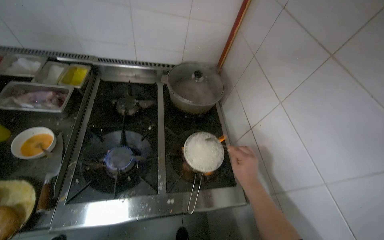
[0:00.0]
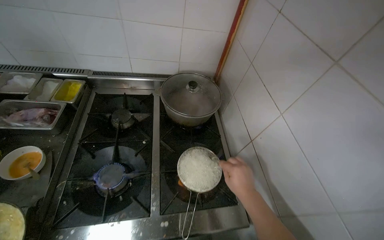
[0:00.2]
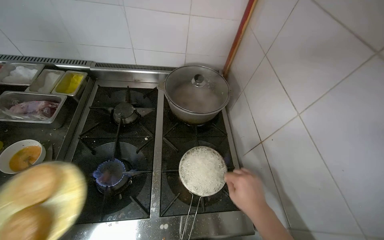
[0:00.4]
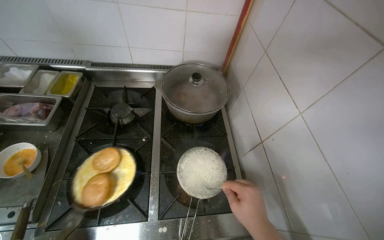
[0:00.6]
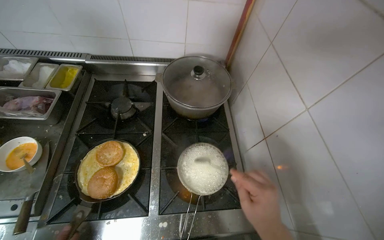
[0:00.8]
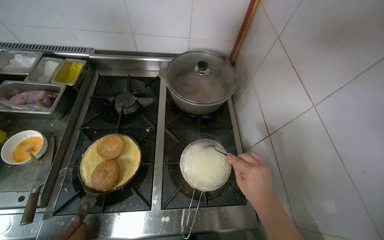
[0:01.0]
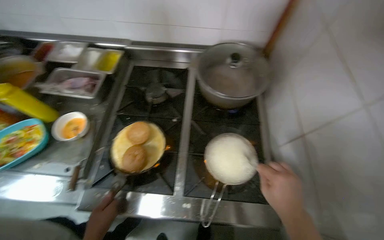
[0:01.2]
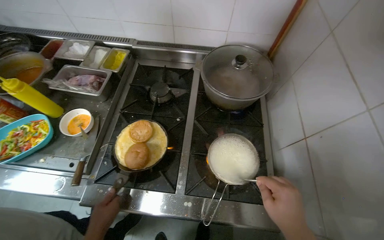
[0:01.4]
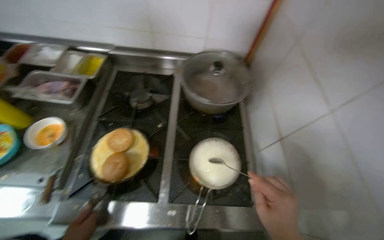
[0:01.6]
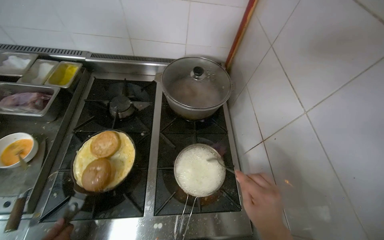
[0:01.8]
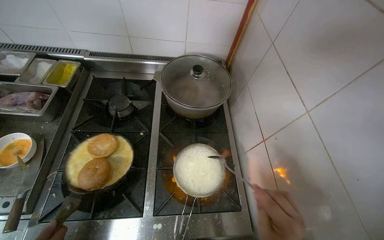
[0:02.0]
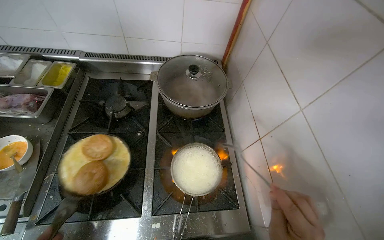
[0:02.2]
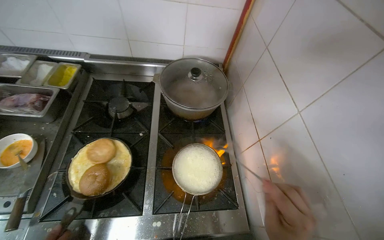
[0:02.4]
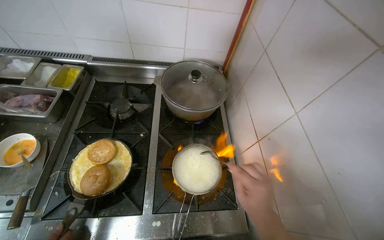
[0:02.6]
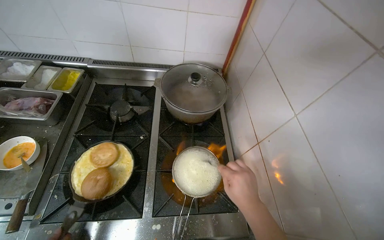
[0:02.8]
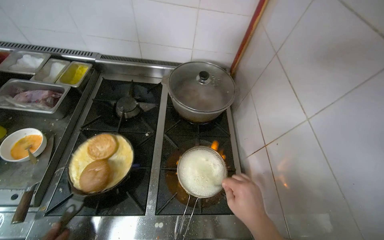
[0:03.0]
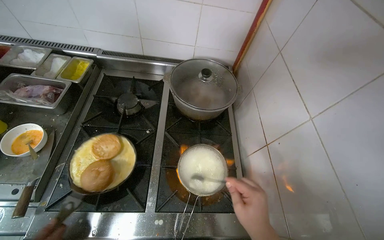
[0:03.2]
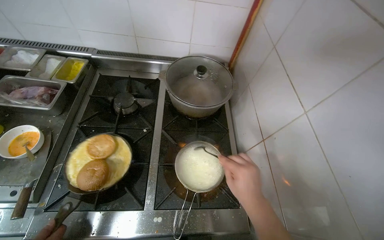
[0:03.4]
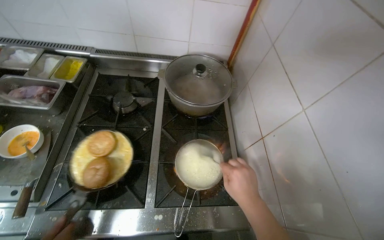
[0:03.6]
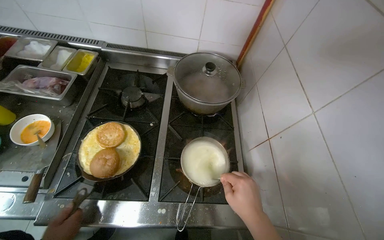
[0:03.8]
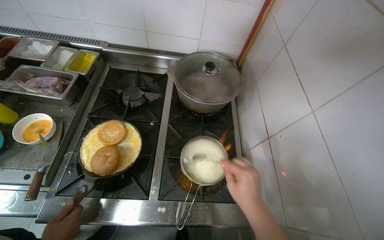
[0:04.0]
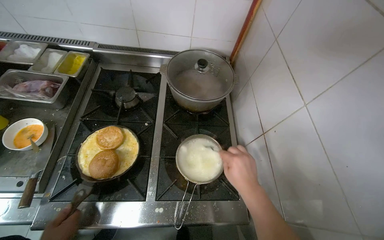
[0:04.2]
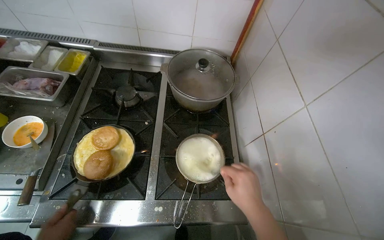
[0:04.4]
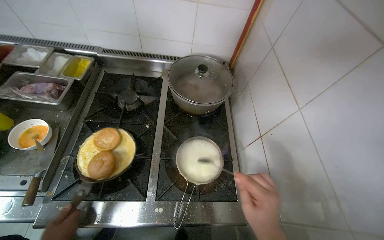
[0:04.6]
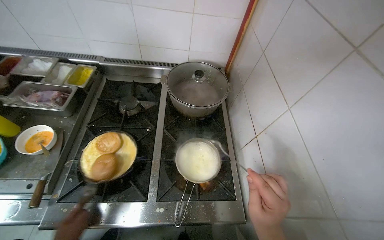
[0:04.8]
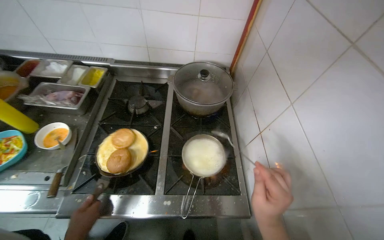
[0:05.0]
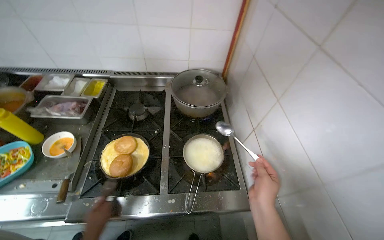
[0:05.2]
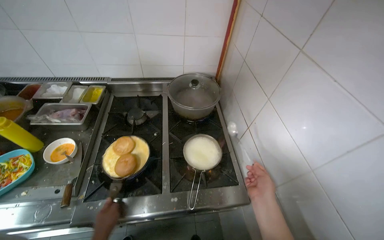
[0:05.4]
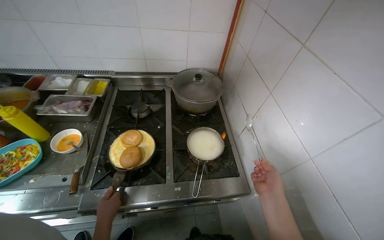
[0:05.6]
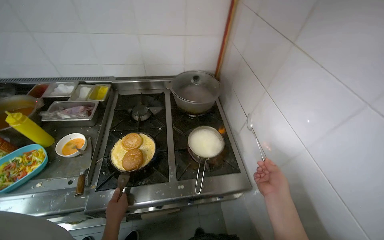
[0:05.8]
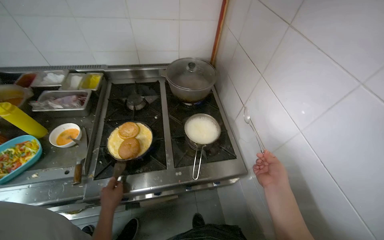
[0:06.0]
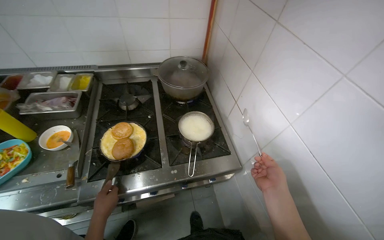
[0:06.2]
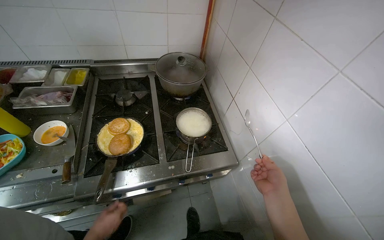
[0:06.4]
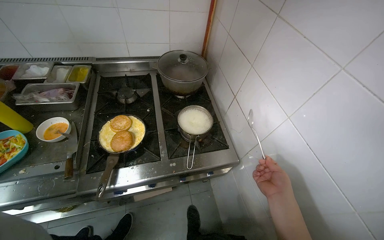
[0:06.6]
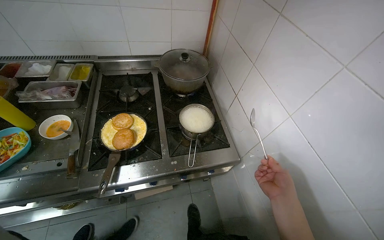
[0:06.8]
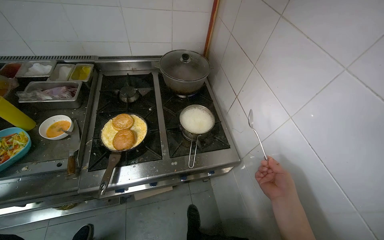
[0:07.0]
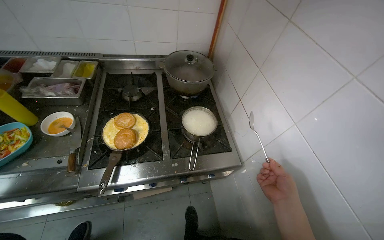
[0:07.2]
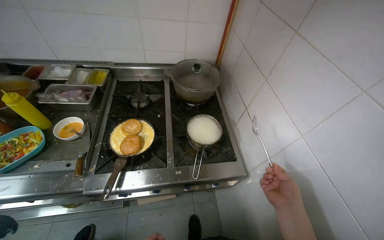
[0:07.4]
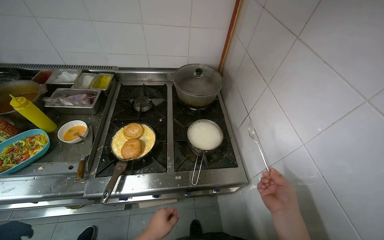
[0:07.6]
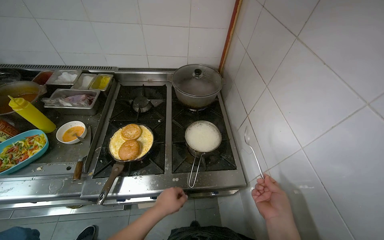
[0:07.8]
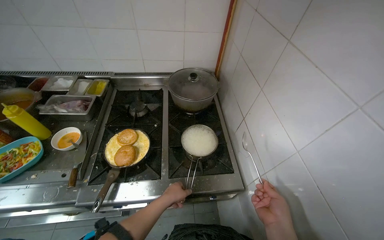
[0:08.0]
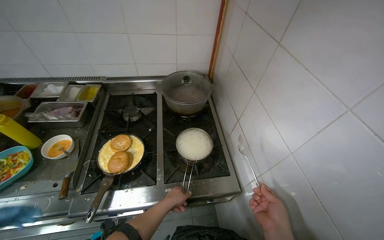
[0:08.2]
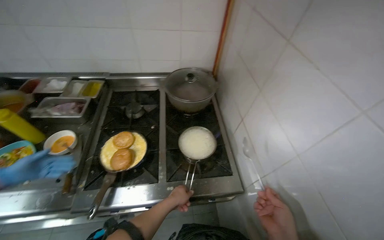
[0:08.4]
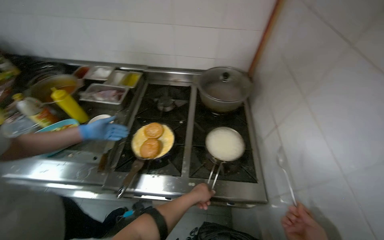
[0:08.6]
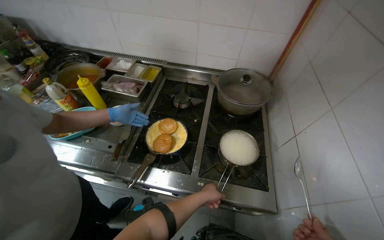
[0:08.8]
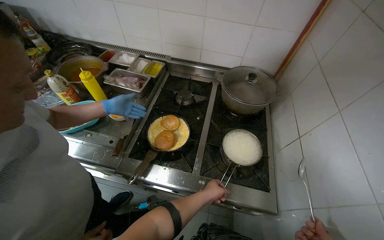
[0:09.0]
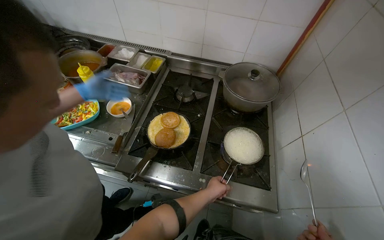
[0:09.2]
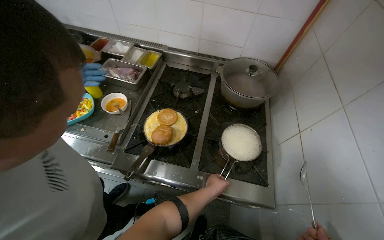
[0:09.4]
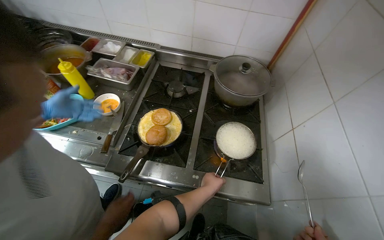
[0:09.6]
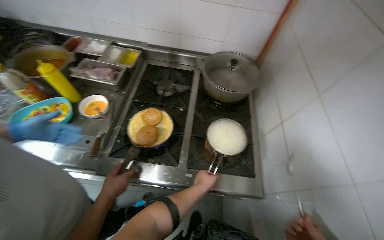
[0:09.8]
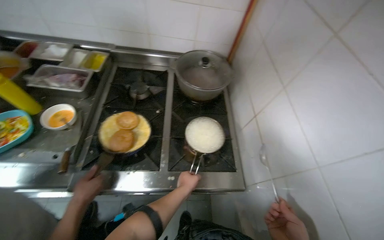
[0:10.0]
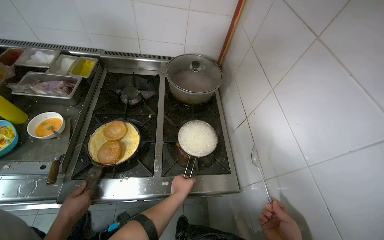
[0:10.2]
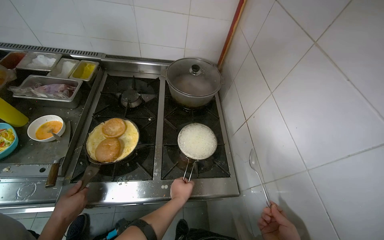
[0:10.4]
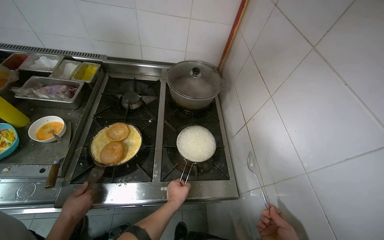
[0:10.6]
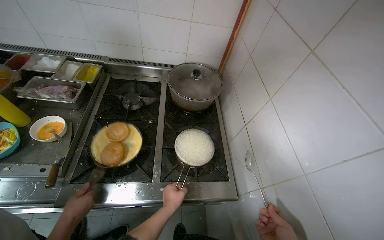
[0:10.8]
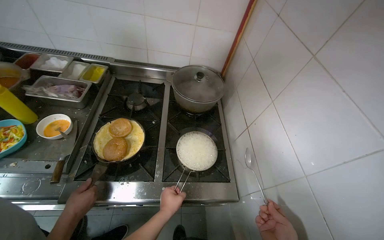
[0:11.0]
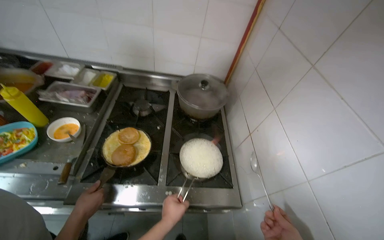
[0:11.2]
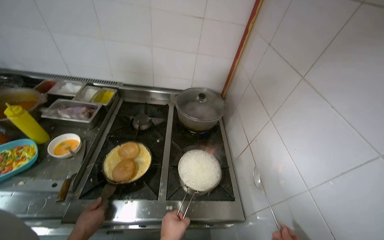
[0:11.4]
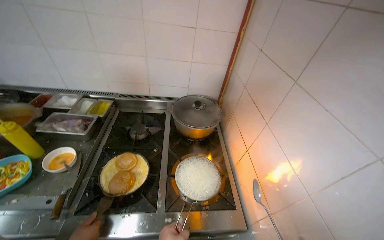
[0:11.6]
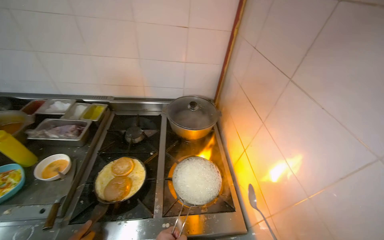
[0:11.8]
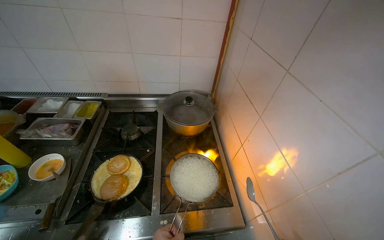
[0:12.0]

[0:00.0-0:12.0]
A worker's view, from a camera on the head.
Job: cooking food.
The whole recording: Cooking and stirring food in pot. The worker cooks and stirs food in a pot on the stove, adding various ingredients and dumplings.
0:06.0 to 0:07.6: The view pans to the left by roughly 15 degrees.
0:07.6 to 0:09.0: The wearer's head swings approximately 20 degrees to the left.
0:09.0 to 0:10.4: The wearer's head swings roughly 20 degrees to the right.

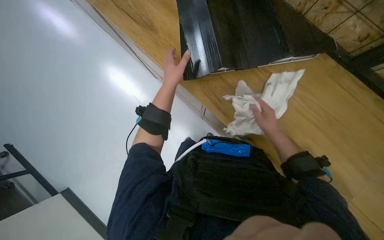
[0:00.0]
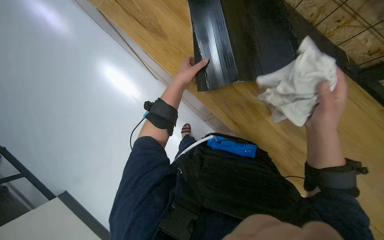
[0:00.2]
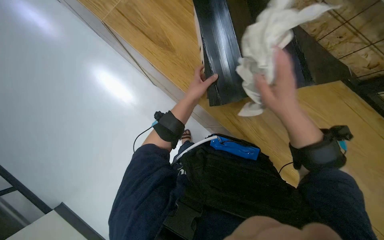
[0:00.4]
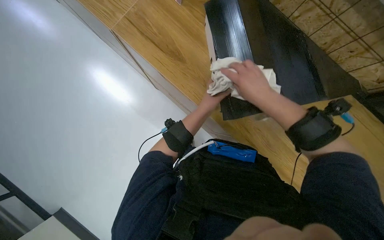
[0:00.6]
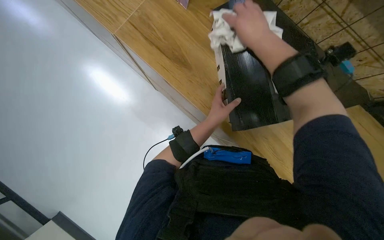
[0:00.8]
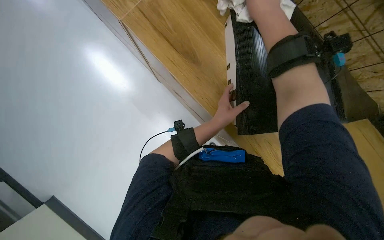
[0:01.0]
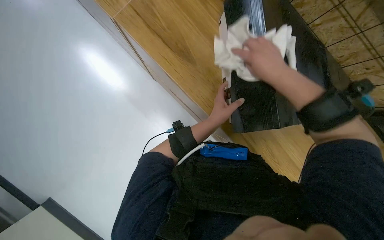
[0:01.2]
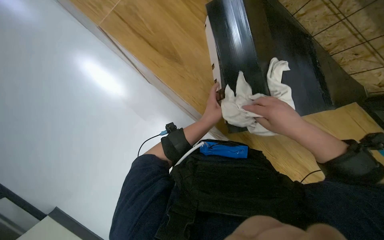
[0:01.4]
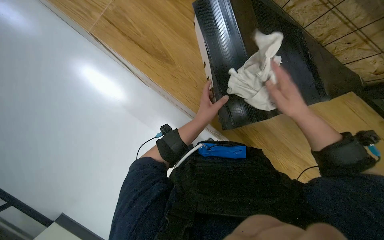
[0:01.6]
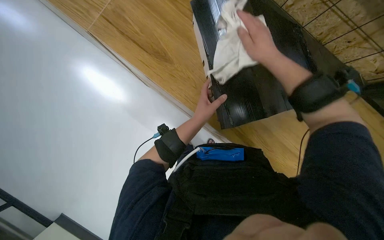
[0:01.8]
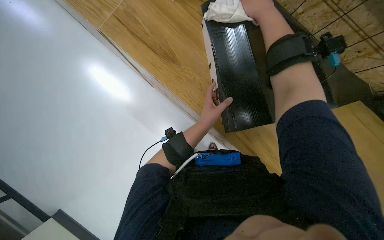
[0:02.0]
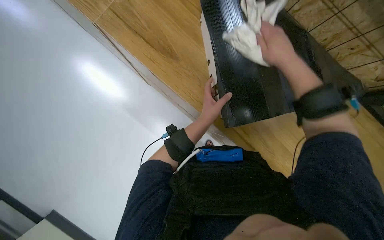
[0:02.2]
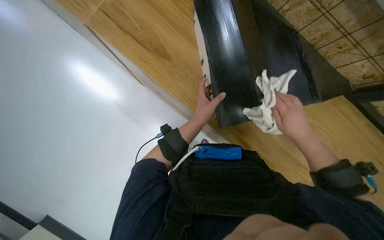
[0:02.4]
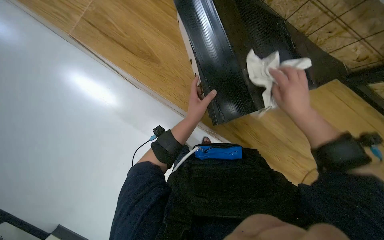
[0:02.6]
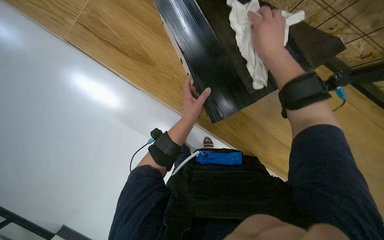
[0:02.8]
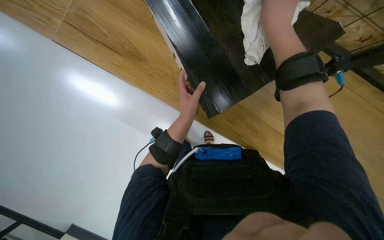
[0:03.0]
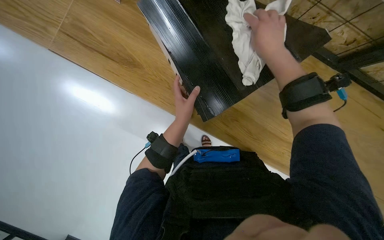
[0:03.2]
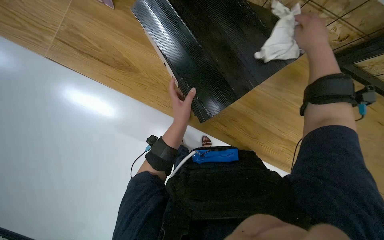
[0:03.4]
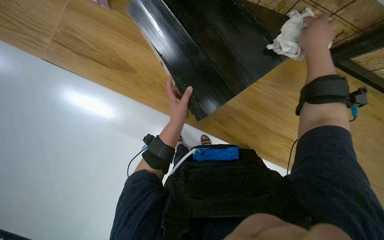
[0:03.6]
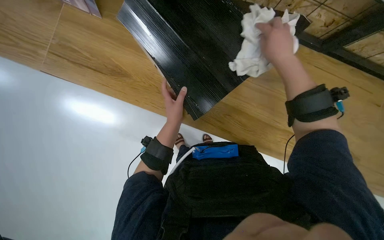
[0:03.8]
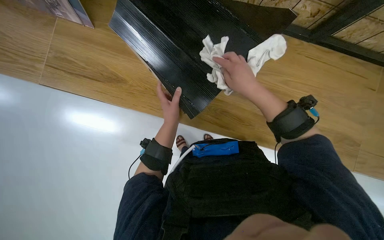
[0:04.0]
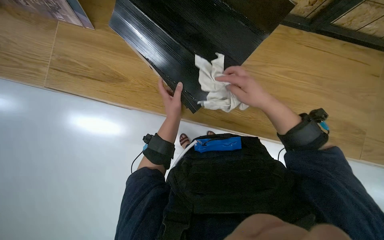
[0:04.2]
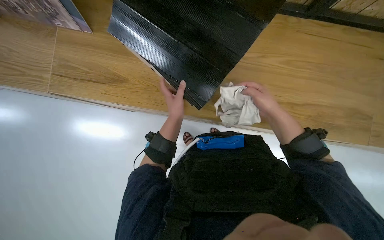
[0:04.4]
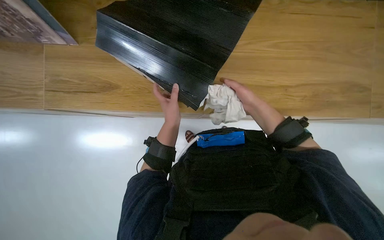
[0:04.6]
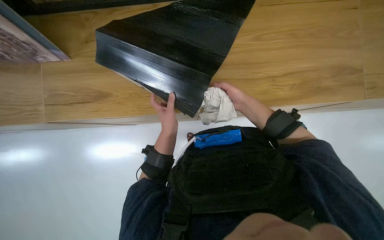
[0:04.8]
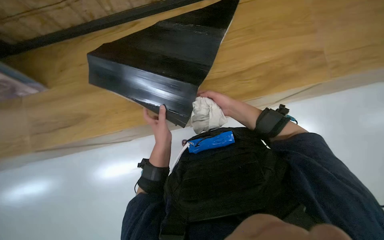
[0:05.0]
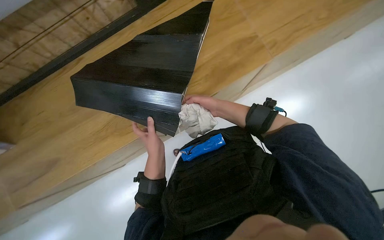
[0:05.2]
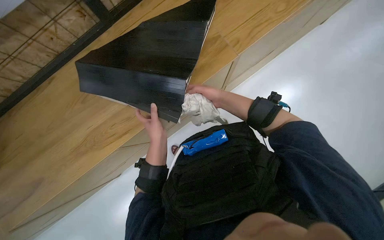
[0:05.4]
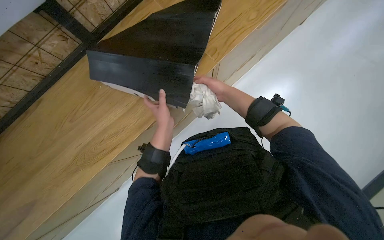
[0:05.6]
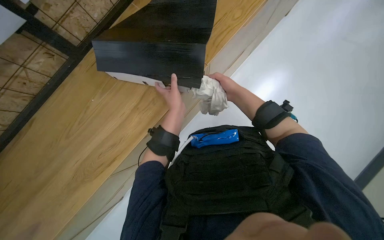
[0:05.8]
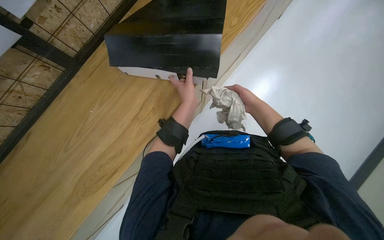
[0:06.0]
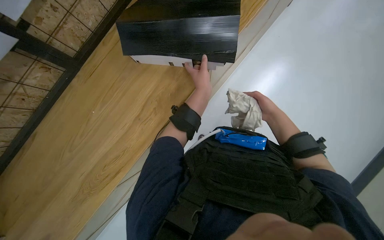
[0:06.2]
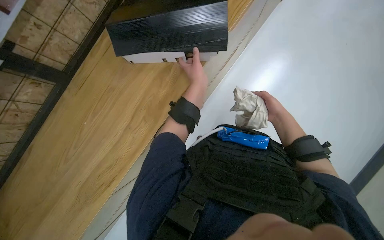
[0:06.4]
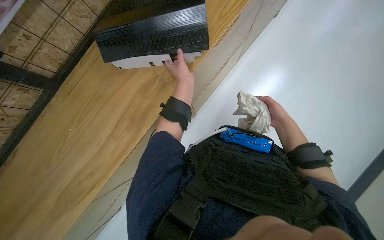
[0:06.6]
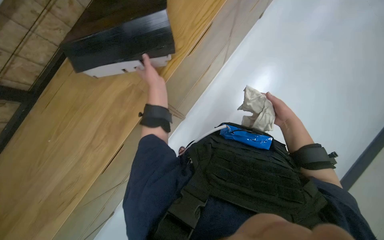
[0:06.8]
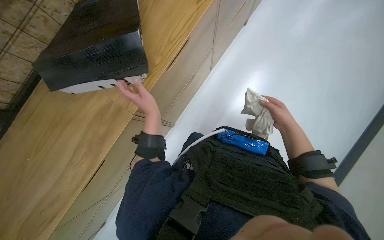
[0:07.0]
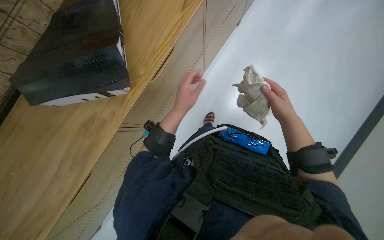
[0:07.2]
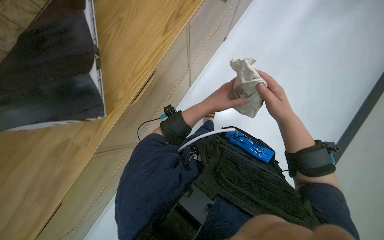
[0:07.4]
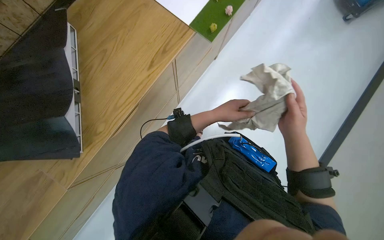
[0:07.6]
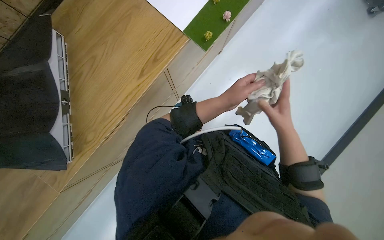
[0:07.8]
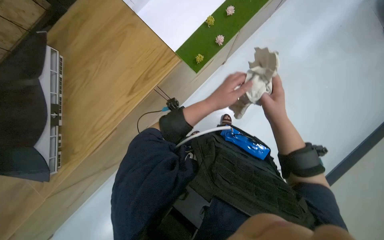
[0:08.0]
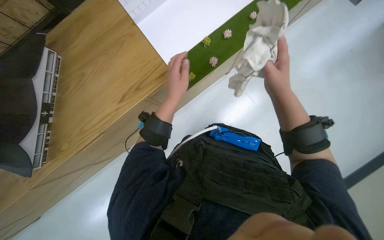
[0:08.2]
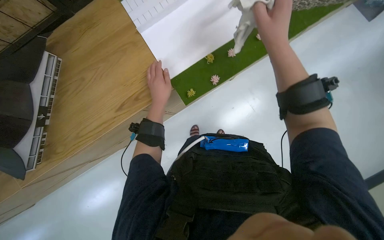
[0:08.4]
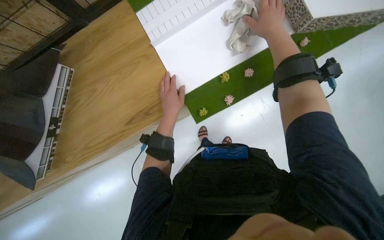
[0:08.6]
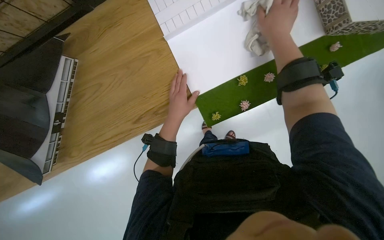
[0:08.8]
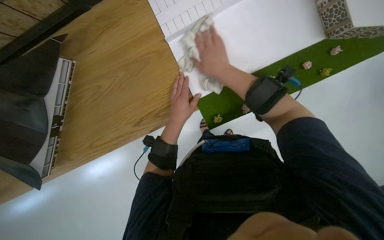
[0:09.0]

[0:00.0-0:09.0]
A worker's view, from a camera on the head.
Job: wiping surfaces.
The whole recording: Cleaning model pieces. The worker cleans various parts of a model with a white cloth.
0:00.0 to 0:01.6: The right hand travels nearer to the camera by approximately 15 cm, and travels up the picture and back again, some 40 cm each way.
0:01.6 to 0:03.0: The right hand moves up and down the picture over about 30 cm, changing direction 2 times.
0:03.0 to 0:04.4: The right hand shifts about 30 cm down the picture and to the right.
0:04.4 to 0:06.0: The scene rotates counterclockwise by approximately 40 degrees.
0:06.0 to 0:07.6: The head rotates approximately 20 degrees to the right. The camera pitches upward, by about 10 degrees. The left hand goes some 20 cm to the right. Meanwhile the right hand moves nearer to the camera and down the picture, roughly 15 cm.
0:07.6 to 0:09.0: The right hand goes some 50 cm up the picture.
